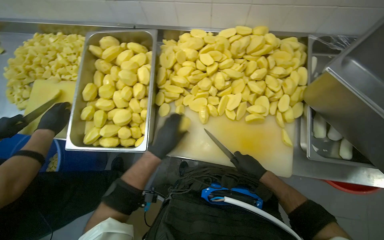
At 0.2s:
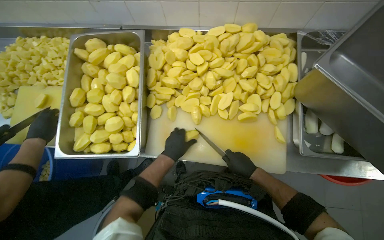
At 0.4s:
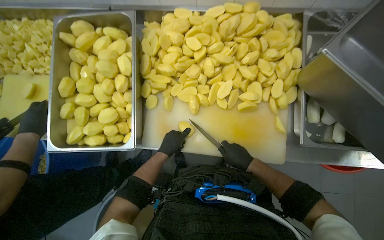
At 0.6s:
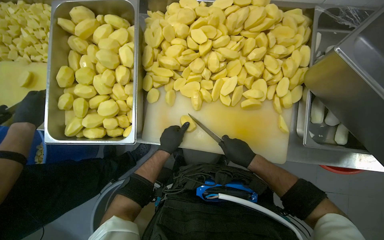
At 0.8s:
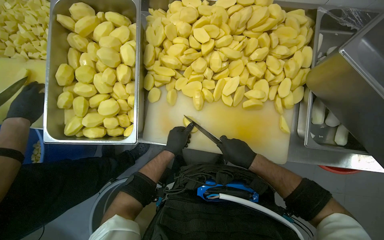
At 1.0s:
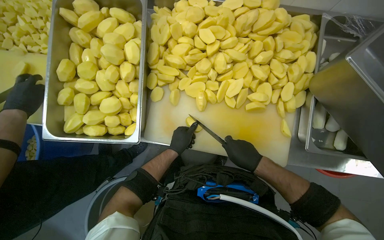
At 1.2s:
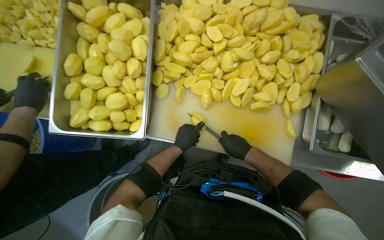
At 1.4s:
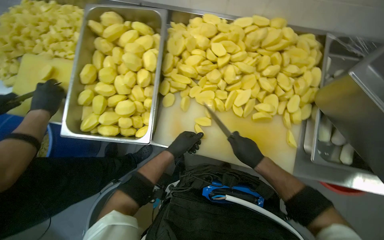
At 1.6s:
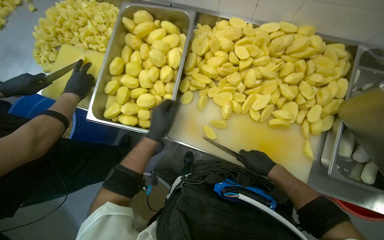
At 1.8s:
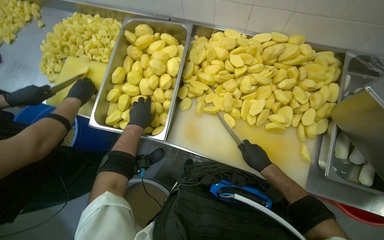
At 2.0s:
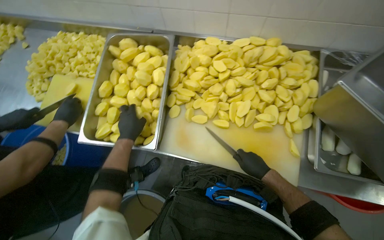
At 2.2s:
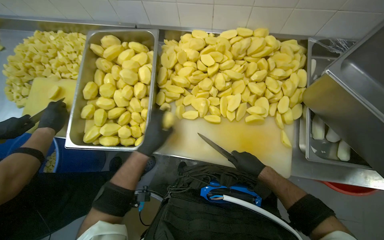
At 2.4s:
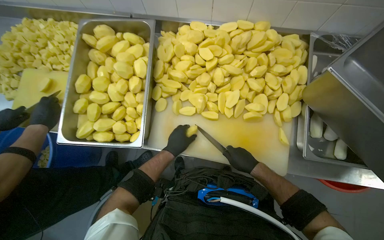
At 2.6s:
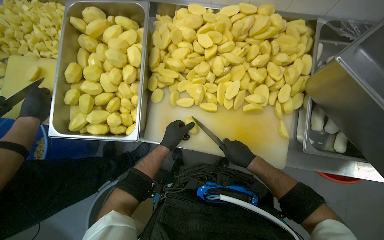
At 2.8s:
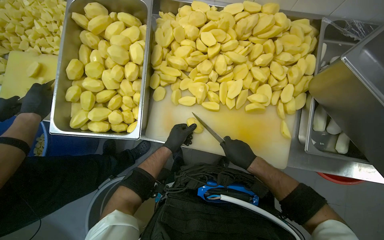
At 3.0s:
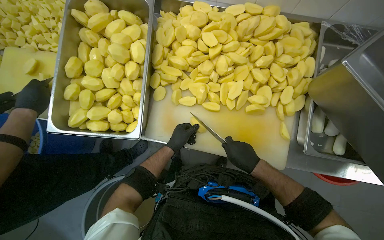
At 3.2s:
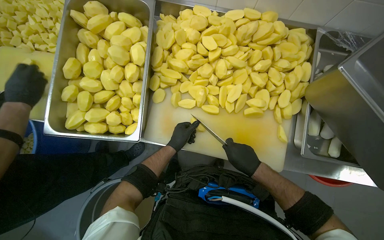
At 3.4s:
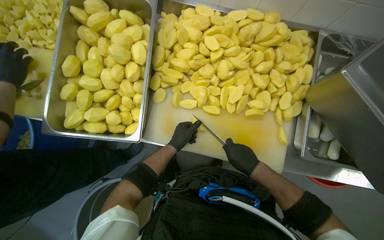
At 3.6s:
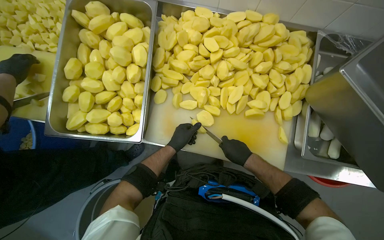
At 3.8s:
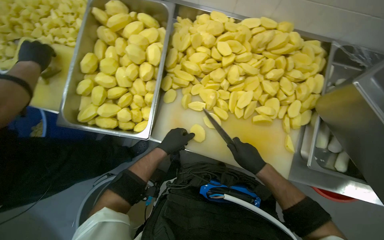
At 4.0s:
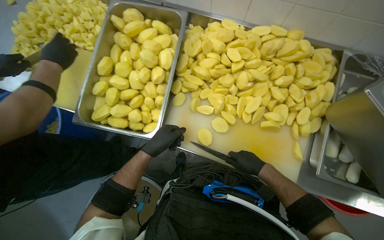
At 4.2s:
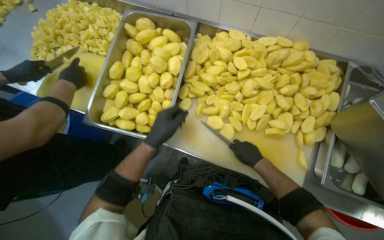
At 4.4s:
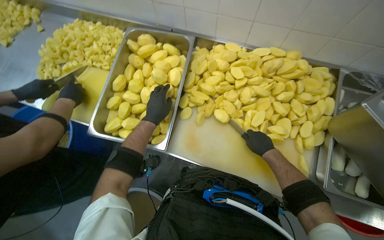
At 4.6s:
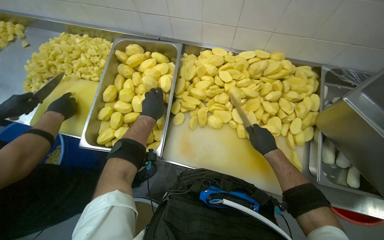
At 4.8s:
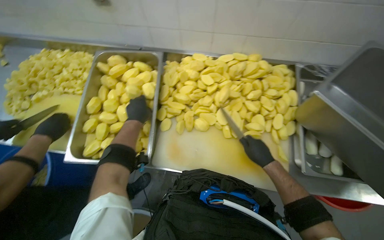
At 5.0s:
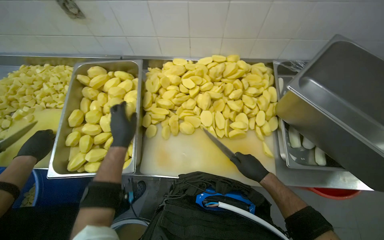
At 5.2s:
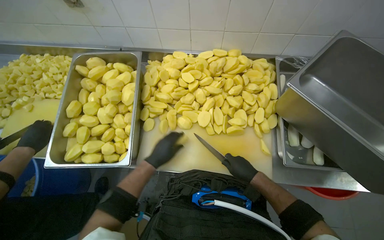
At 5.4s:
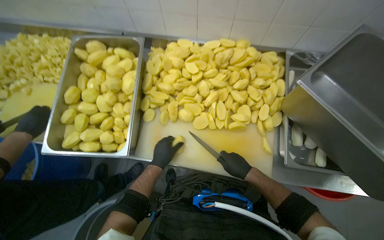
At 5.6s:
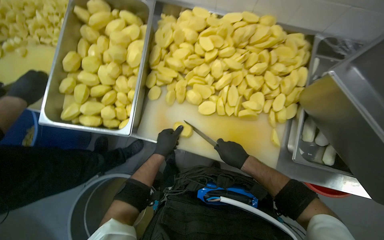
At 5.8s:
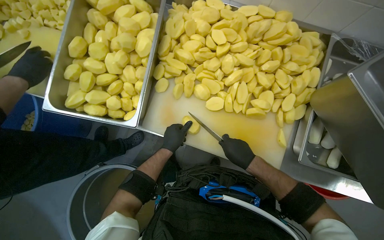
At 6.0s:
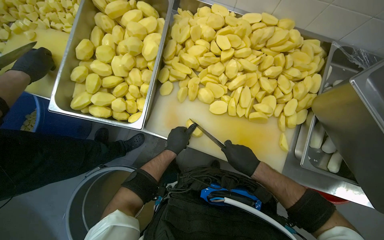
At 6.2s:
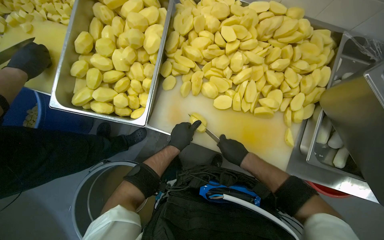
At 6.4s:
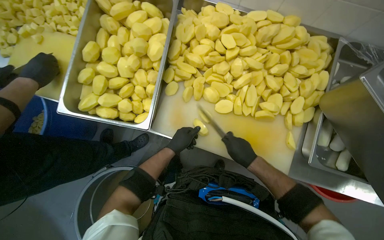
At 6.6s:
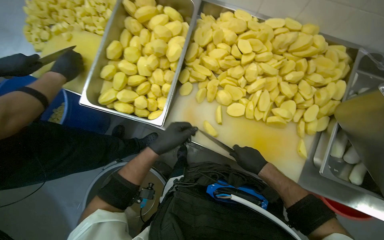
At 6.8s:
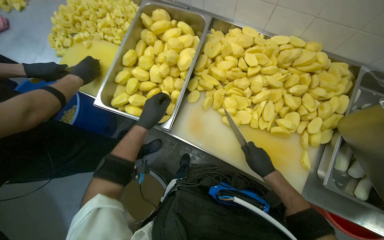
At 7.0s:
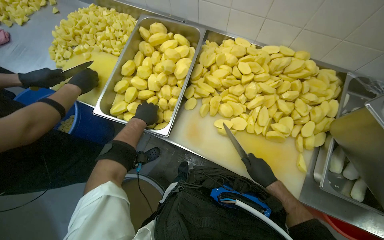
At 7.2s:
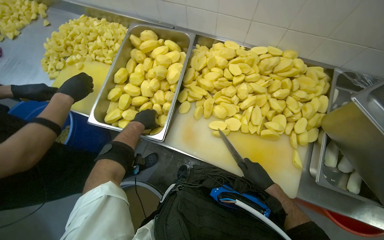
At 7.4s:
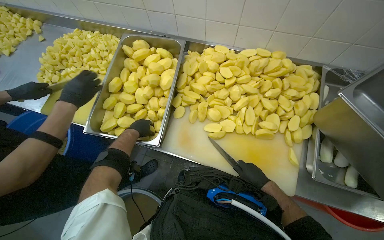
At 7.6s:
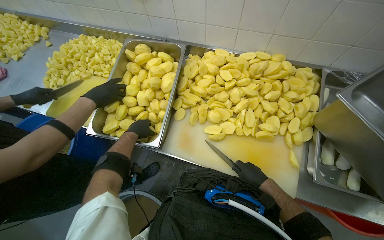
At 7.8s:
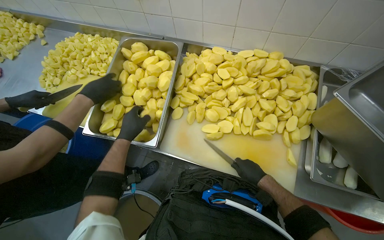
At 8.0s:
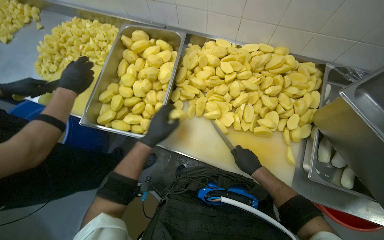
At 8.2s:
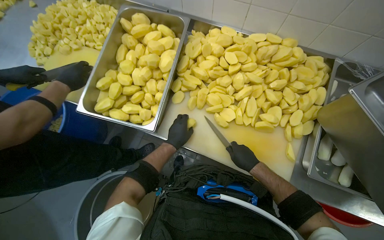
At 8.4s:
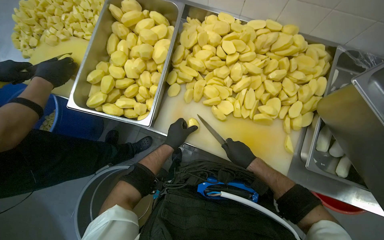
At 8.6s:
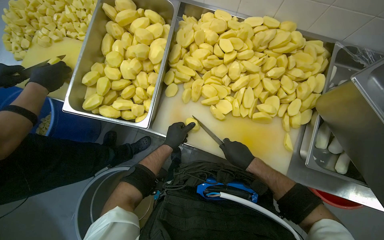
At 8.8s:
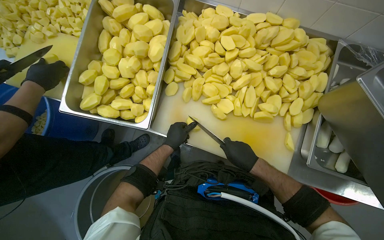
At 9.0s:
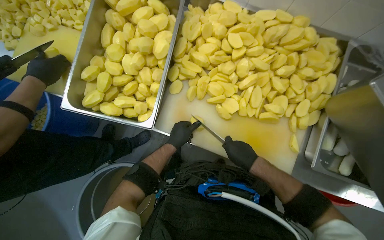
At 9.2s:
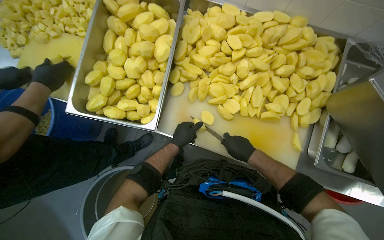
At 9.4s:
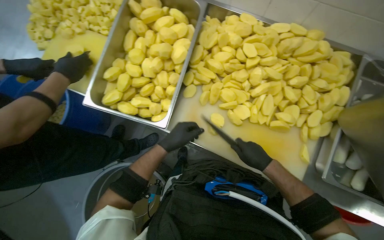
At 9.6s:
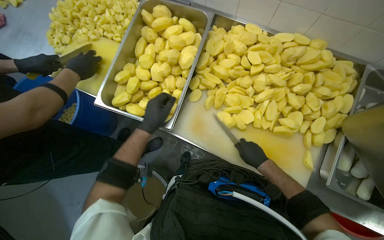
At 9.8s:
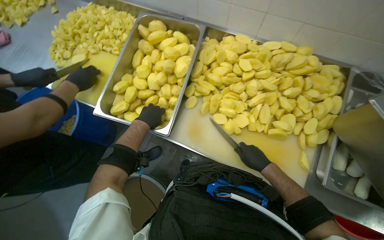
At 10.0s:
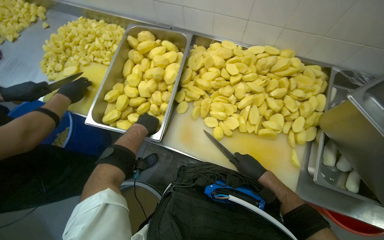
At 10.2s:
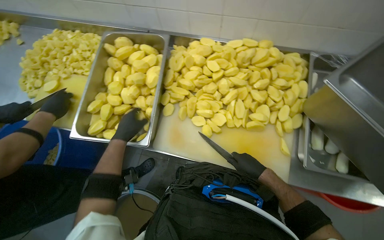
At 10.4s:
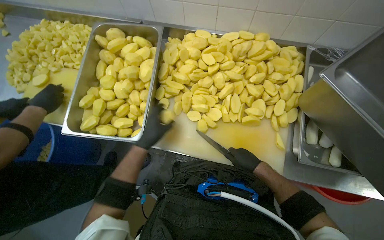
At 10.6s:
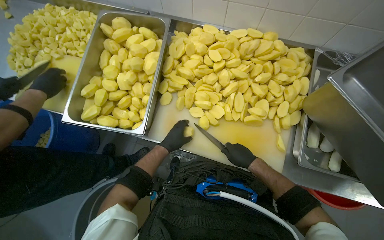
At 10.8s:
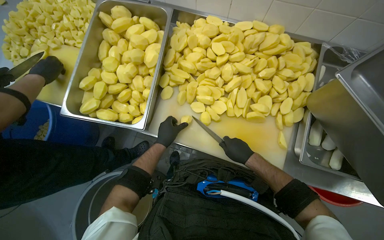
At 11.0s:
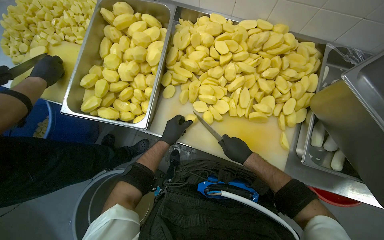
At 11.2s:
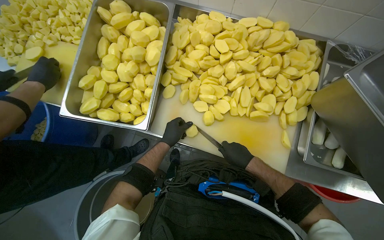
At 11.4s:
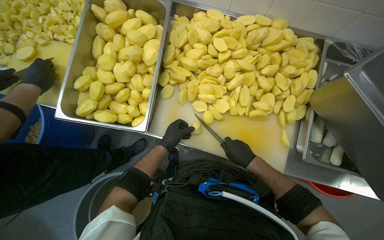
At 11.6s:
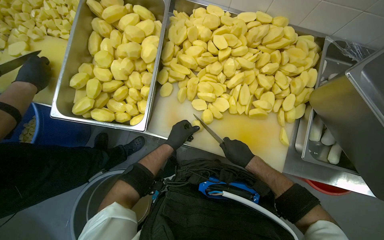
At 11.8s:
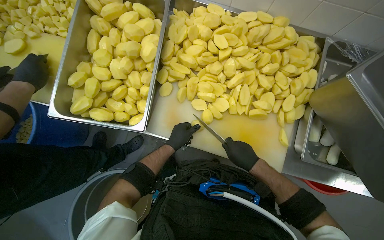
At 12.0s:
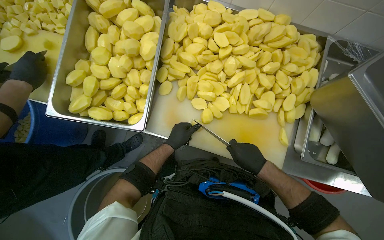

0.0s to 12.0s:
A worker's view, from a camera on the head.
Job: preparing food.
The whole recording: Cutting potatoes into pieces. The worker cuts peeled potatoes into smaller pieces on a white cutting board.
1.6s to 3.0s: The left hand shifts approximately 15 cm farther from the camera, and moves approximately 10 cm to the left and comes back.
3.0s to 4.4s: The left hand goes approximately 25 cm nearer to the camera, up the picture and to the left.
4.4s to 6.0s: The left hand moves down the picture, to the right and farther from the camera, about 25 cm.
6.0s to 7.6s: The camera pitches upward, by approximately 15 degrees. The left hand heads to the left and up the picture, covering roughly 25 cm.
7.6s to 9.0s: The view tips downward by approximately 15 degrees. The left hand moves to the right, about 15 cm.
9.0s to 10.4s: The left hand is displaced nearer to the camera by some 10 cm.
10.4s to 12.0s: The left hand is displaced farther from the camera by approximately 15 cm.

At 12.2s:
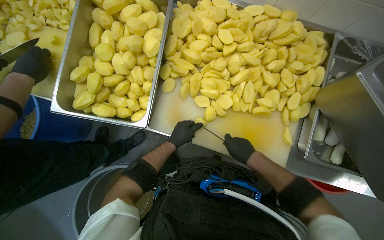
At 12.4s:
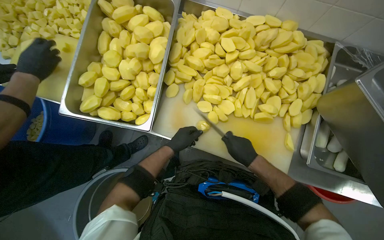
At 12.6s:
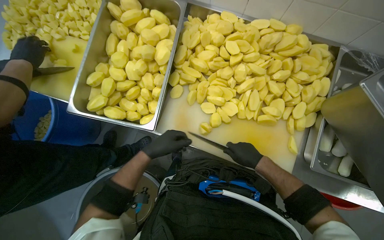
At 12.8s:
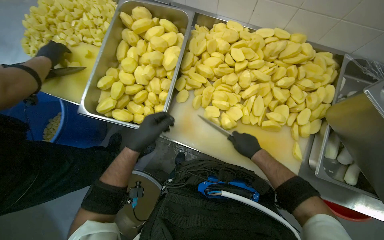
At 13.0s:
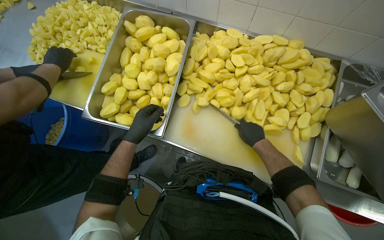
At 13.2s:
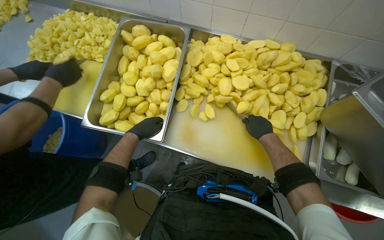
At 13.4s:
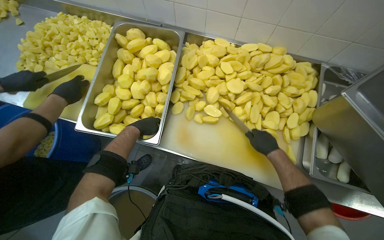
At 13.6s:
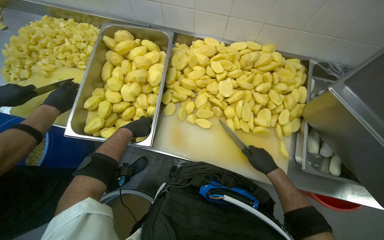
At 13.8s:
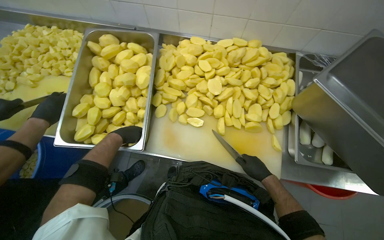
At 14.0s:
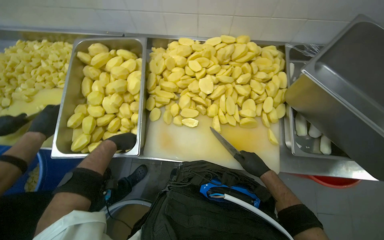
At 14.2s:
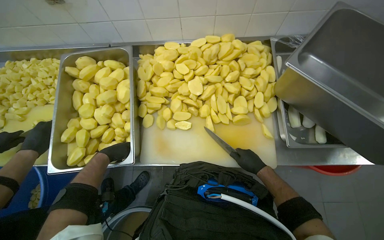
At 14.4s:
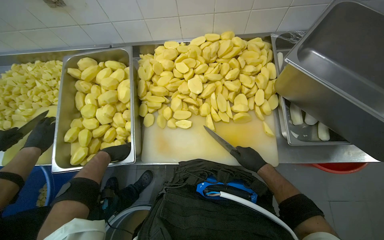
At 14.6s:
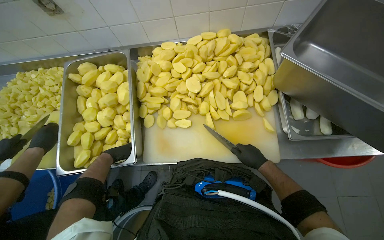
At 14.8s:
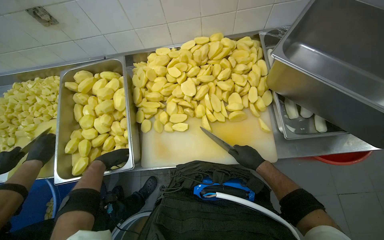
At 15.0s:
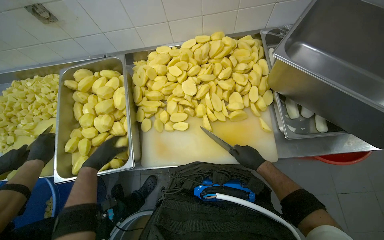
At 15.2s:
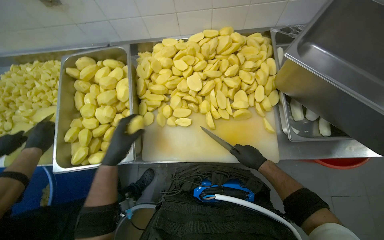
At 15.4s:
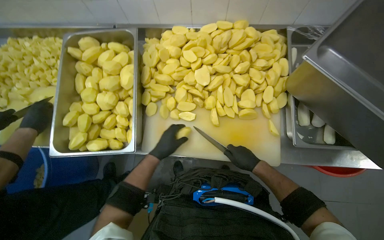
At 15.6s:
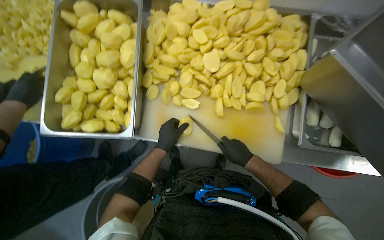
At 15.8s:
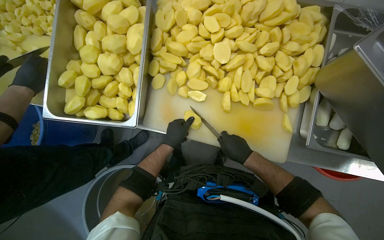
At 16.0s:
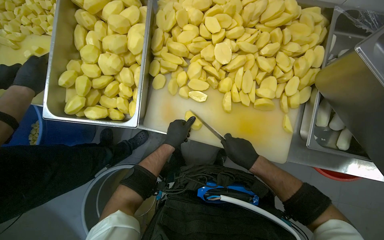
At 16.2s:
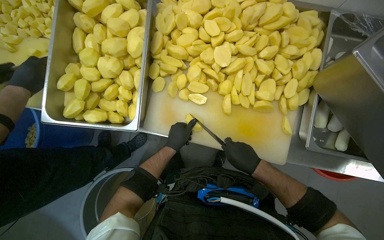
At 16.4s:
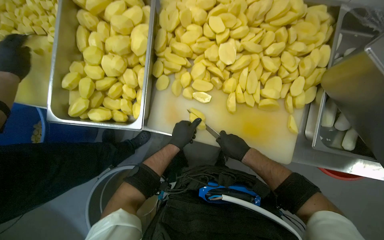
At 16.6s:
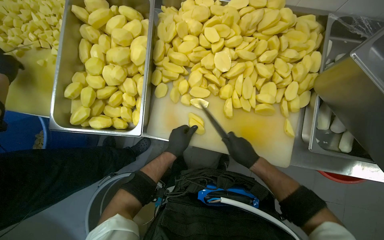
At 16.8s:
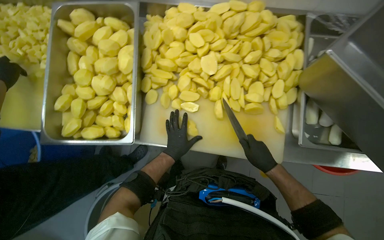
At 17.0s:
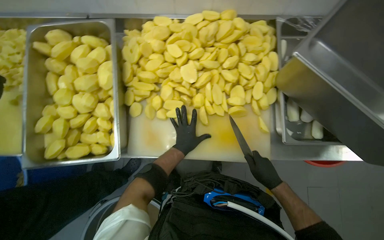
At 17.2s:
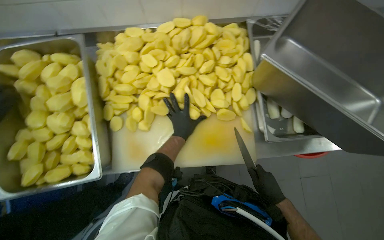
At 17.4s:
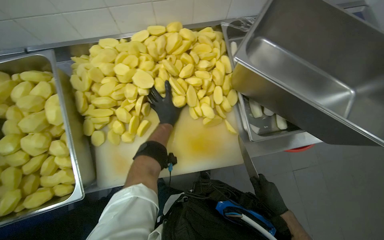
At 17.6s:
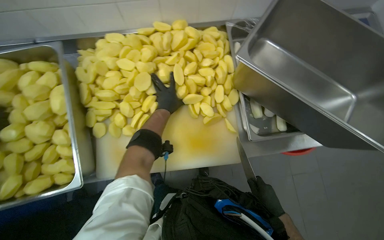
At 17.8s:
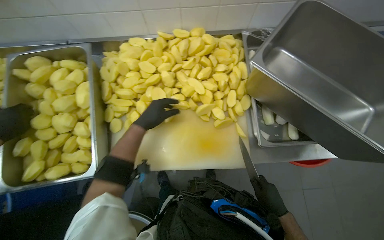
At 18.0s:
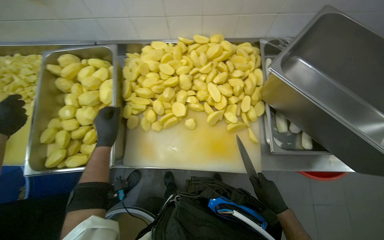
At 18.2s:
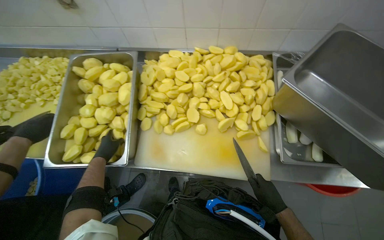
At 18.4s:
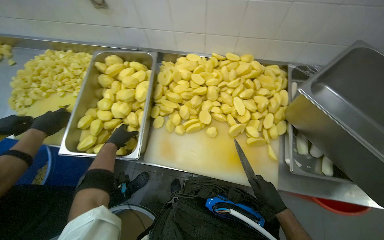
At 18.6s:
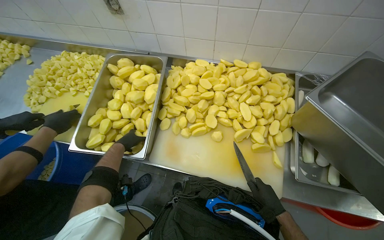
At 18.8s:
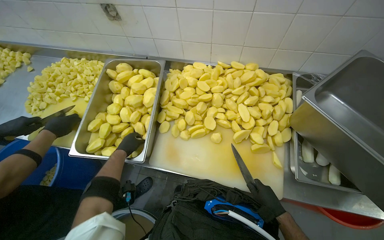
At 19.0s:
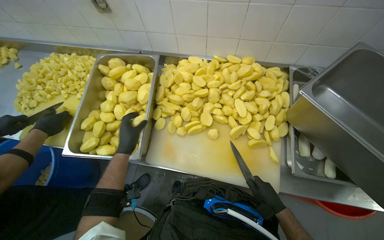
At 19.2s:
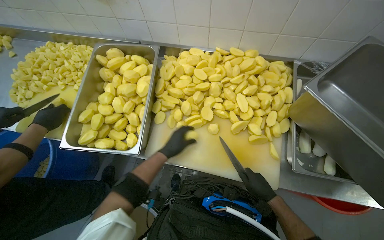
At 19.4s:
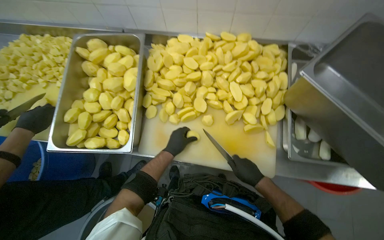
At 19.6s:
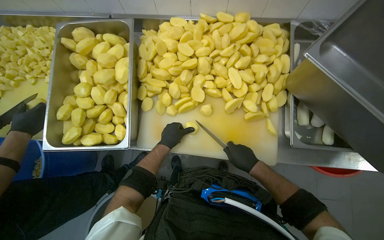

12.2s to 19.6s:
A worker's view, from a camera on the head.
Job: preparing food.
The whole recording: Cutting potatoes into pieces. The worker cuts peeled potatoes into smaller pieces on a white cutting board.
12.2s to 13.6s: The left hand moves to the left, about 15 cm.
15.2s to 16.6s: The right hand travels to the left by roughly 10 cm, while the left hand goes roughly 20 cm farther from the camera and to the right.
16.6s to 18.2s: The view tips upward by about 15 degrees. The right hand is displaced to the right by approximately 20 cm. The left hand is displaced to the left by approximately 20 cm.
18.2s to 19.6s: The left hand shifts roughly 20 cm to the right, while the right hand heads to the left, covering approximately 10 cm.
